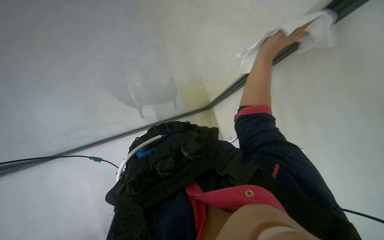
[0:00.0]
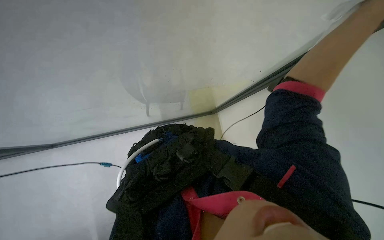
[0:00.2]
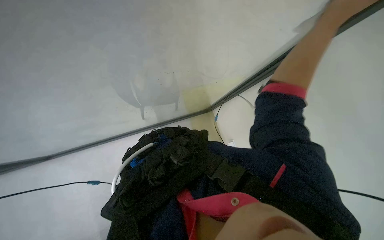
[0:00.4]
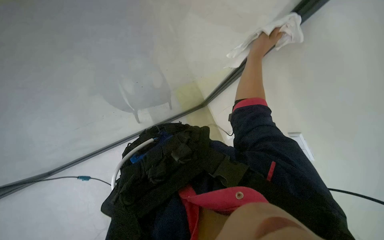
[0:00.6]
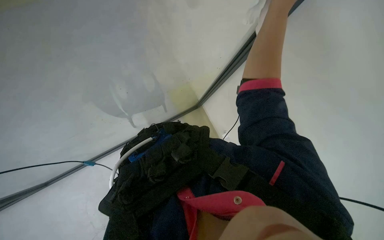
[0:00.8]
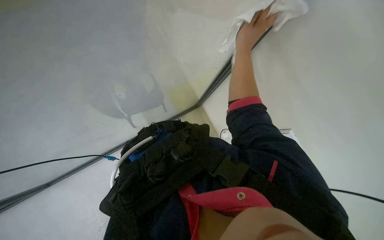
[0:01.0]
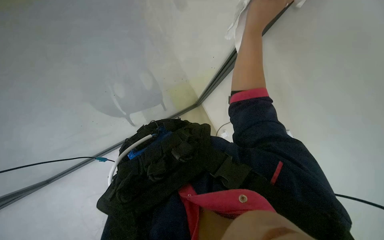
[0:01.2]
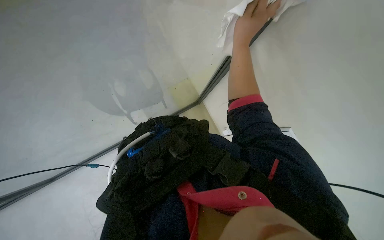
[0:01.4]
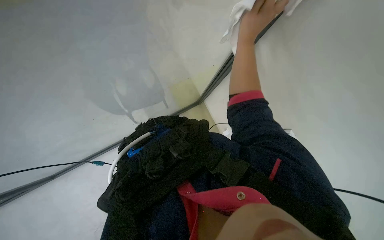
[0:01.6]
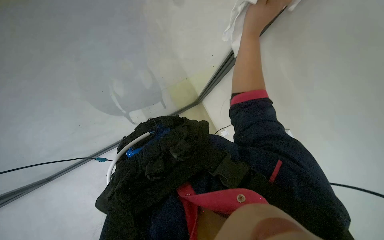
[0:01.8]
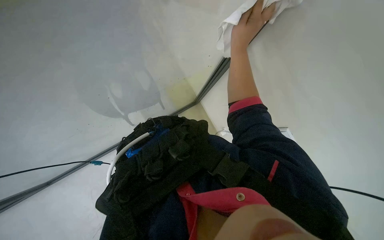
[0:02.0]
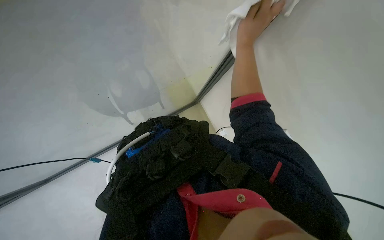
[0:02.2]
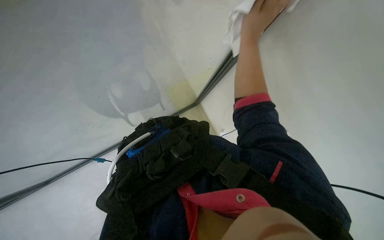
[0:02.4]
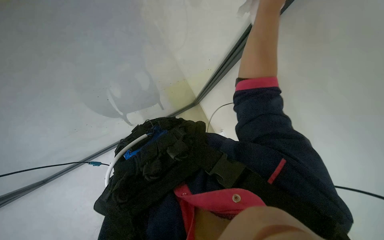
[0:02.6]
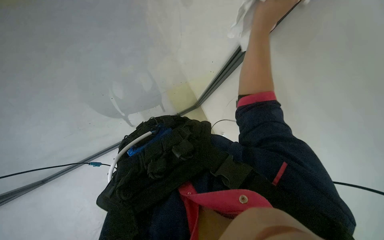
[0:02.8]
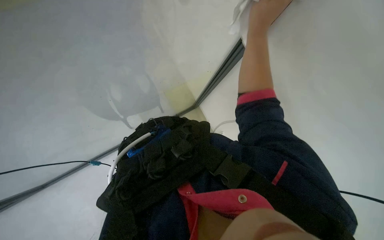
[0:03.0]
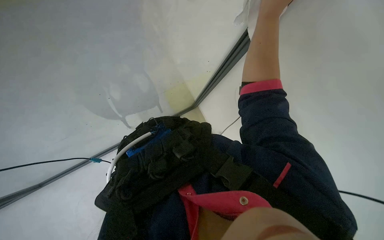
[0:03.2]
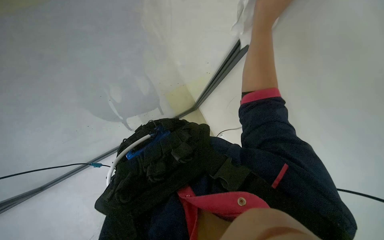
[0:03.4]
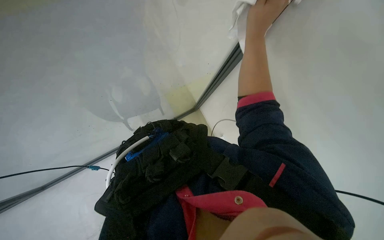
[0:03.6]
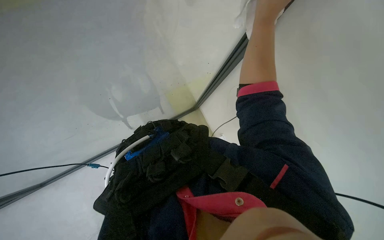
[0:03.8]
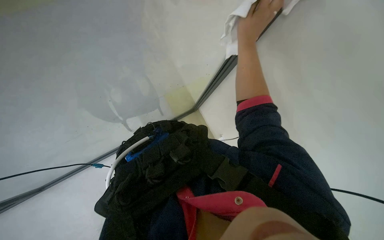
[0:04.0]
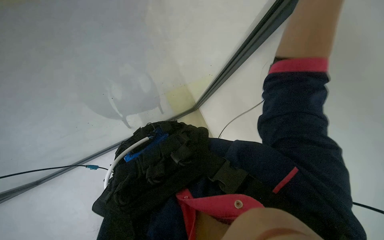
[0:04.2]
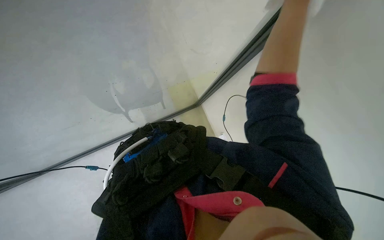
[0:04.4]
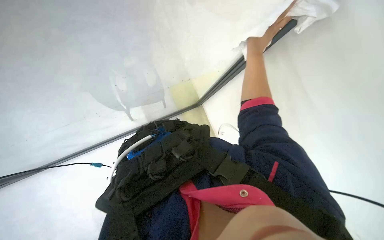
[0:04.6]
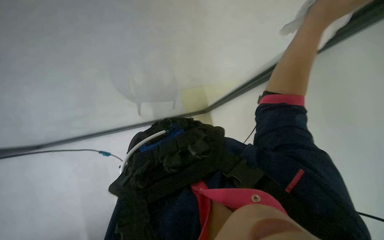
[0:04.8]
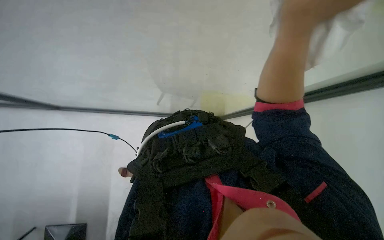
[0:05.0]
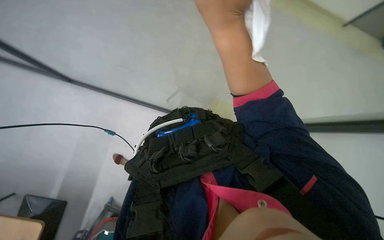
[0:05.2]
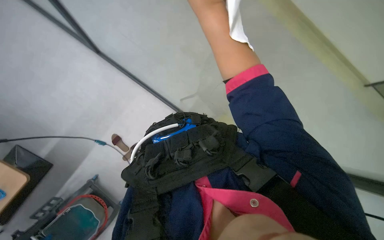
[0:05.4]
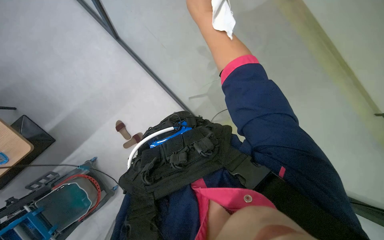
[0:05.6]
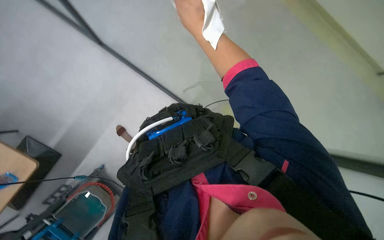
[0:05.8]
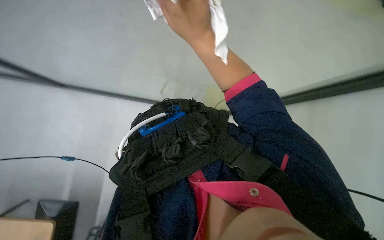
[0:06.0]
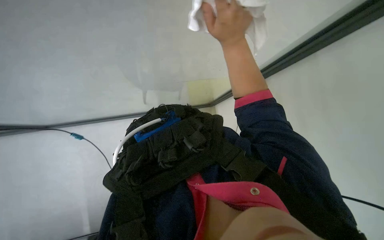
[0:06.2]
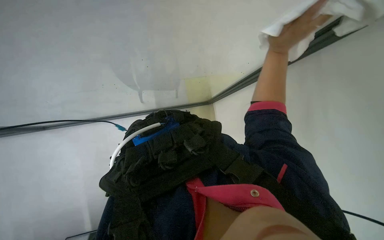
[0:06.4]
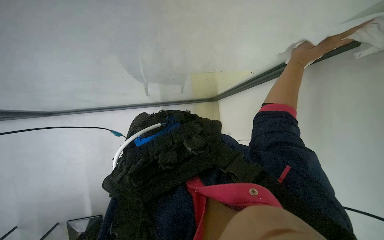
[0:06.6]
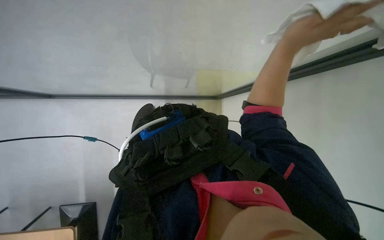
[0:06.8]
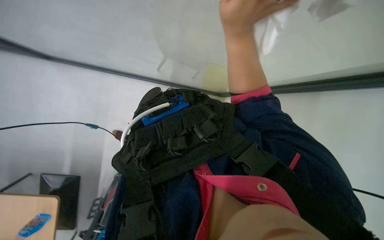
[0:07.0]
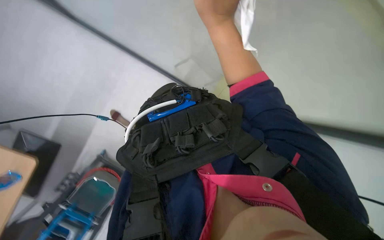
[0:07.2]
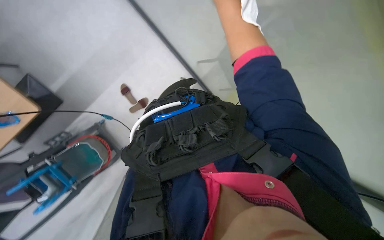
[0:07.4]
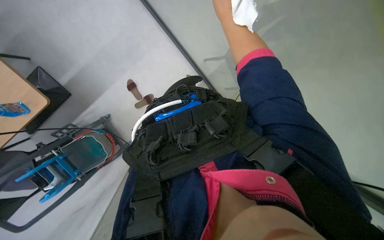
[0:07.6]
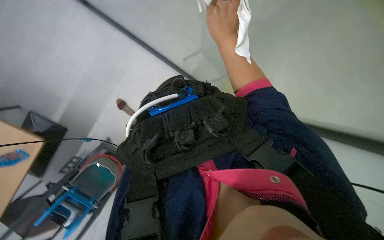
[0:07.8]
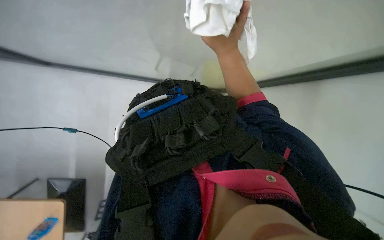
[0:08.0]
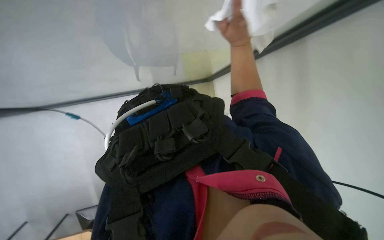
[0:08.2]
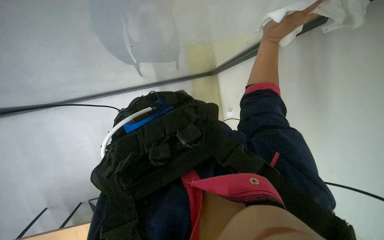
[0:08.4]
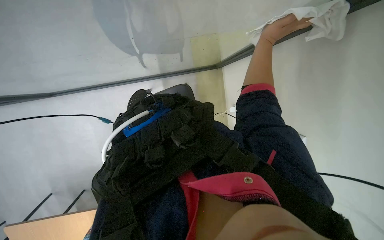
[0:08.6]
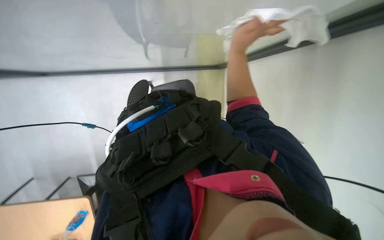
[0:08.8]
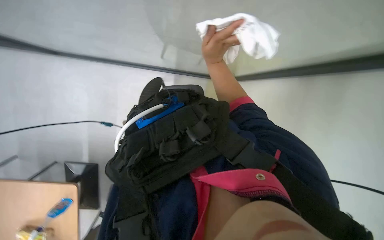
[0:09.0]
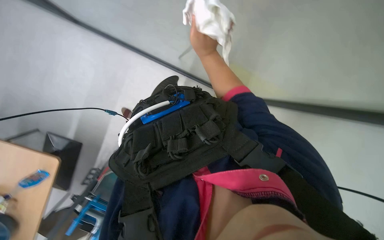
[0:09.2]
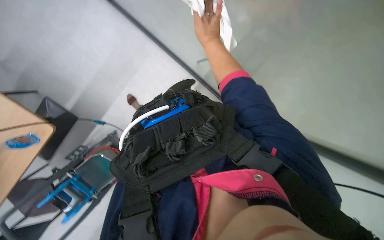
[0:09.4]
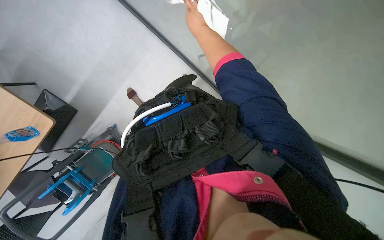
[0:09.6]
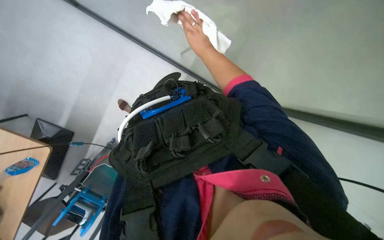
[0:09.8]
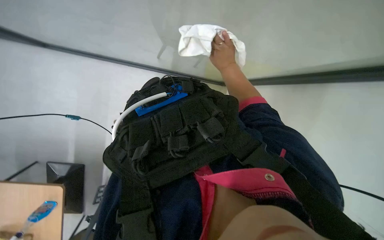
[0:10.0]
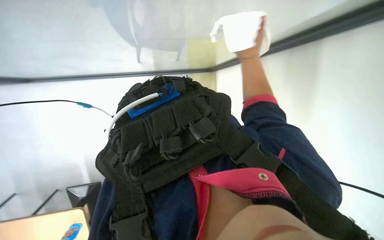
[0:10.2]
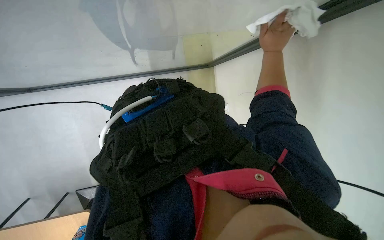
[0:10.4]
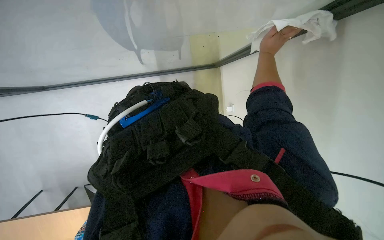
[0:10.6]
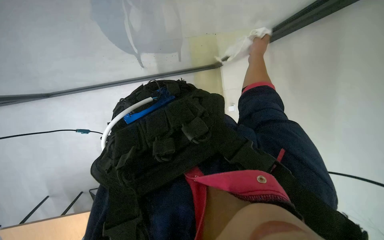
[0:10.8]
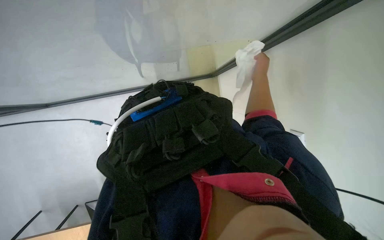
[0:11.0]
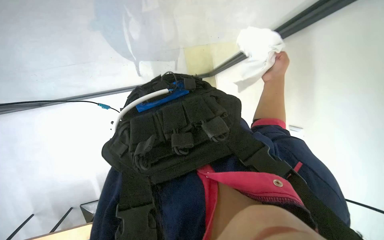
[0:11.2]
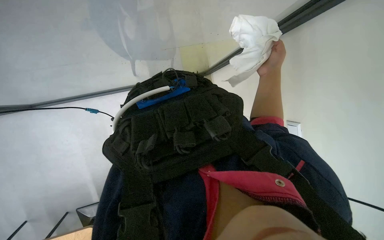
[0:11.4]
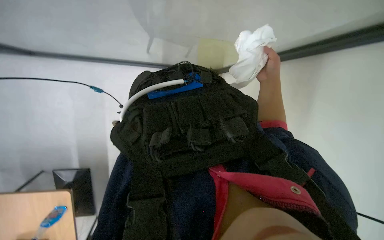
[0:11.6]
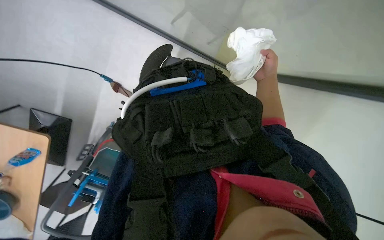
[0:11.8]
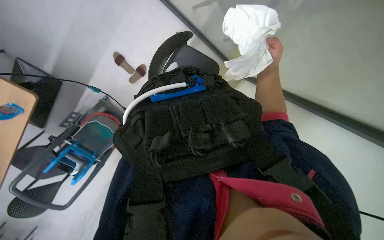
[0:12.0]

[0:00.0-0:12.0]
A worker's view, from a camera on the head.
Job: wiping surfaces.
The whole recording: Cleaning glass partition. The worker sprays cleaning solution and wipes the glass partition with a cloth.
0:00.0 to 0:01.6: The right hand moves nearer and farther over some 20 cm, changing direction 3 times.
0:03.0 to 0:04.4: The right hand goes approximately 10 cm to the right.
0:04.4 to 0:06.0: The right hand goes some 30 cm to the left.
0:06.0 to 0:07.6: The right hand is displaced farther from the camera and up the picture by about 25 cm, and moves approximately 30 cm to the right and comes back.
0:07.6 to 0:09.0: The right hand swings up and down the picture, about 15 cm each way, with 2 reversals.
0:09.0 to 0:10.4: The right hand travels to the right by some 25 cm.

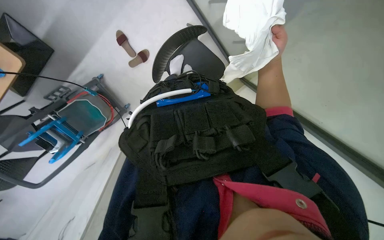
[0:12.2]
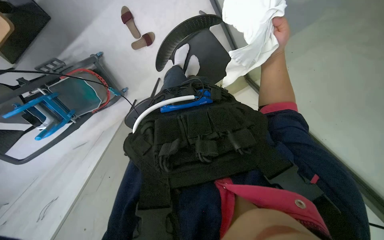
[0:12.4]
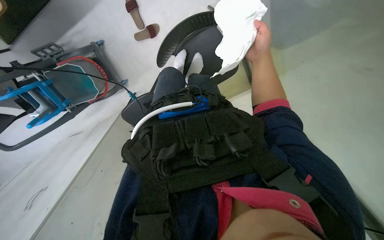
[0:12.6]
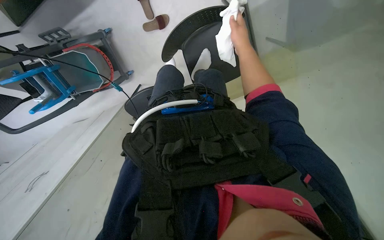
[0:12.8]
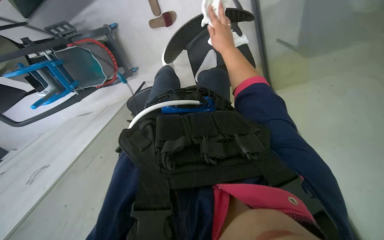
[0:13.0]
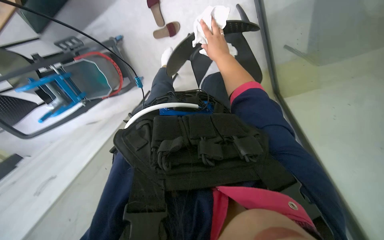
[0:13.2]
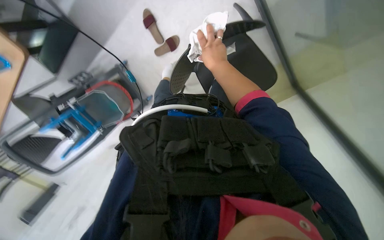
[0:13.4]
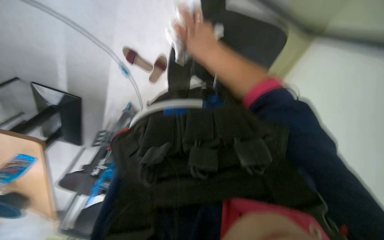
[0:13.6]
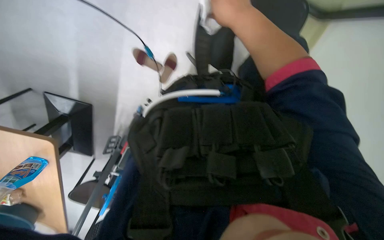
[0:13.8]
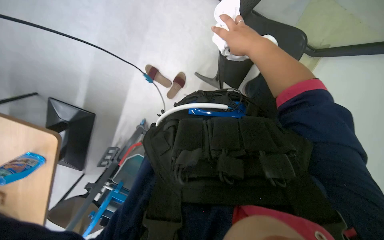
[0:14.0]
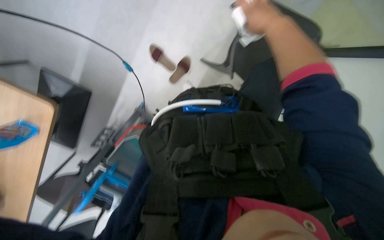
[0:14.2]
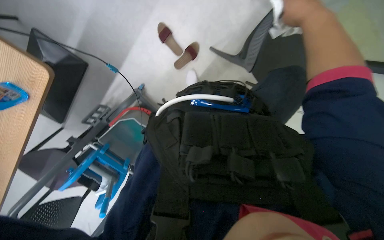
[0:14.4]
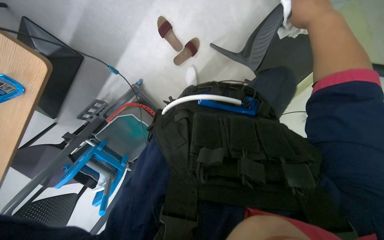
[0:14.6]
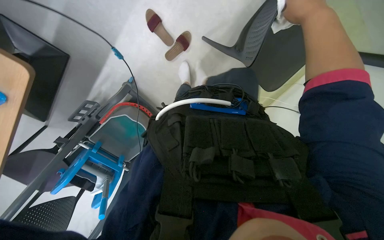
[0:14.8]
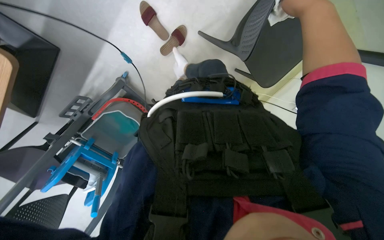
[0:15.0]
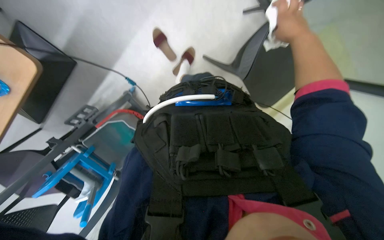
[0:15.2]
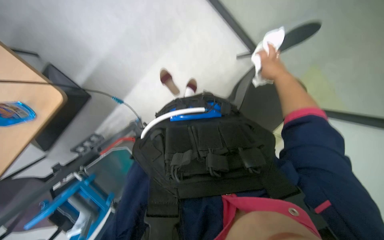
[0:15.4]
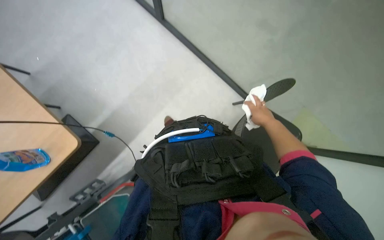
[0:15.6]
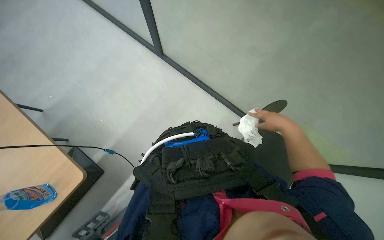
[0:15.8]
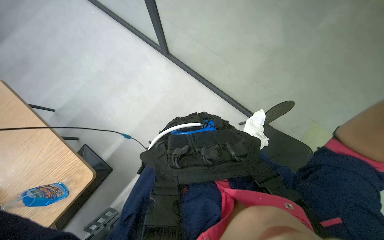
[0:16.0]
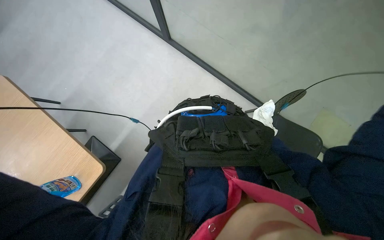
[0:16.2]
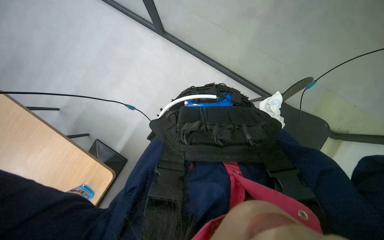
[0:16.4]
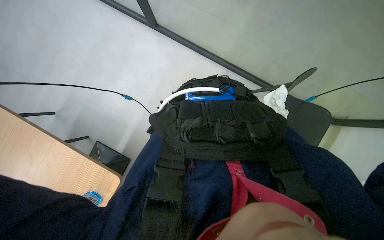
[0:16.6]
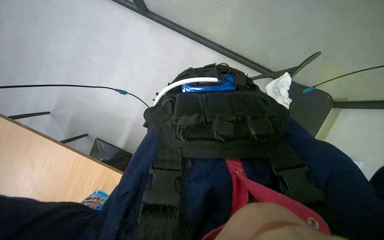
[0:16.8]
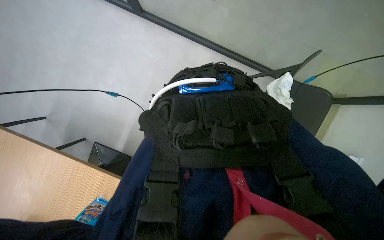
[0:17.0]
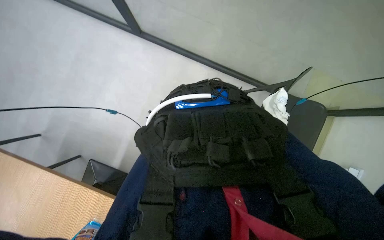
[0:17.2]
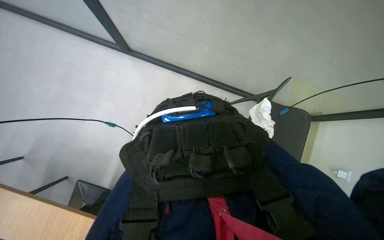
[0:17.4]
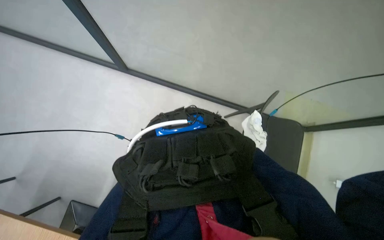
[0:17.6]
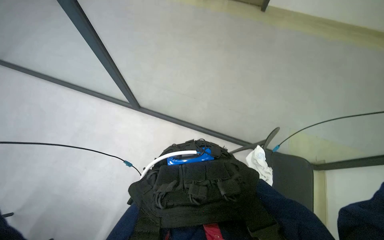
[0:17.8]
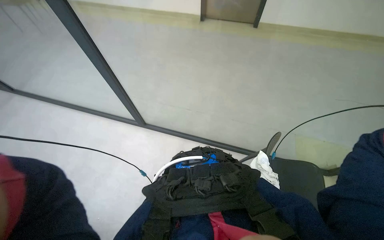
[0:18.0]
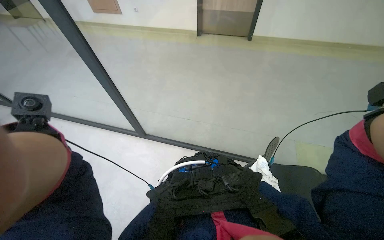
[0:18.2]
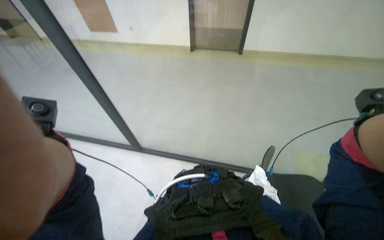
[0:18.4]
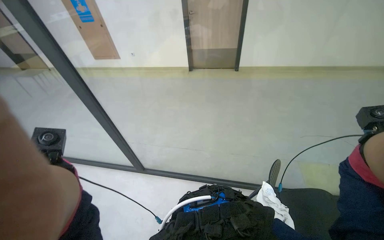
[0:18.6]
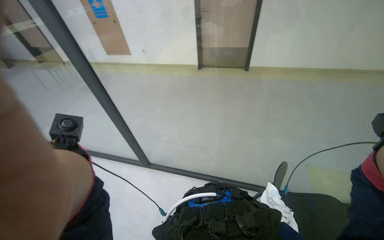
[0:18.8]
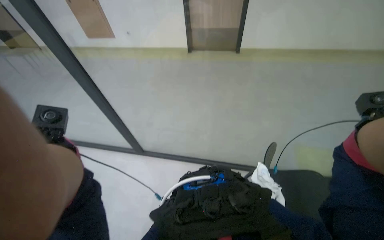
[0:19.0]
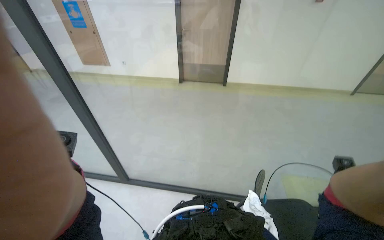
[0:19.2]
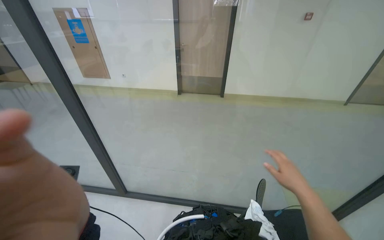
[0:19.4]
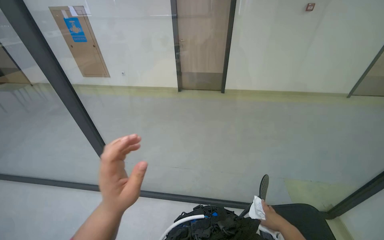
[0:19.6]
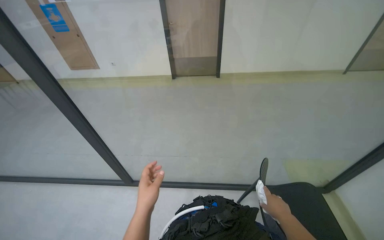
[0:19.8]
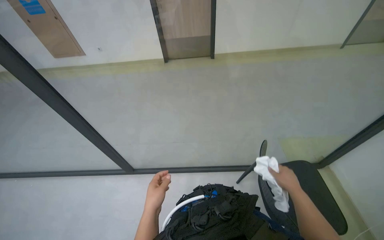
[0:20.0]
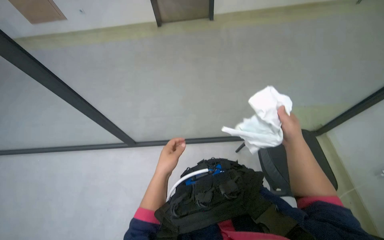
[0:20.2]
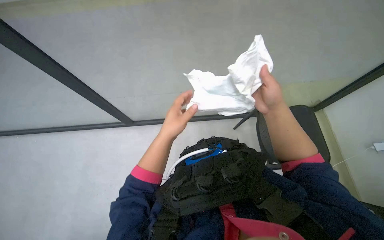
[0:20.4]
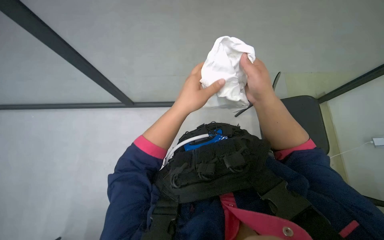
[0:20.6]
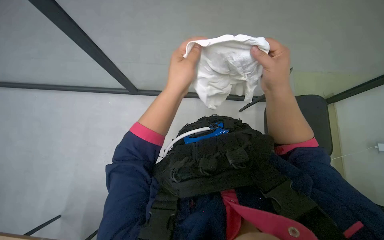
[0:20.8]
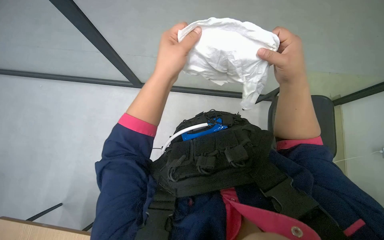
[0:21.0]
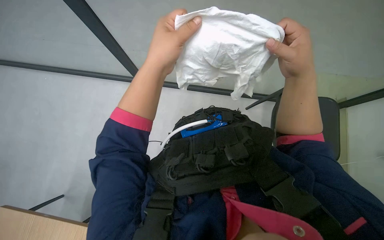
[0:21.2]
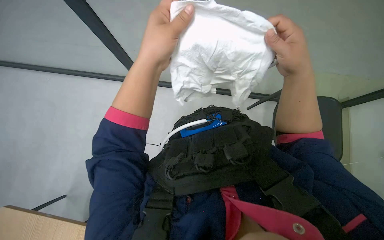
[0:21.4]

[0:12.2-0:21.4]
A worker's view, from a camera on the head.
Job: wiping surfaces.
The whole recording: Cleaning glass partition. The worker sprays cleaning solution and wipes the glass partition with a cloth.
0:13.8 to 0:15.2: The right hand shifts approximately 10 cm to the right.
0:15.2 to 0:16.8: The view tips upward by roughly 35 degrees.
0:16.8 to 0:18.4: The view tips upward by some 40 degrees.
0:19.8 to 0:21.4: The wearer looks roughly 35 degrees further downward.
